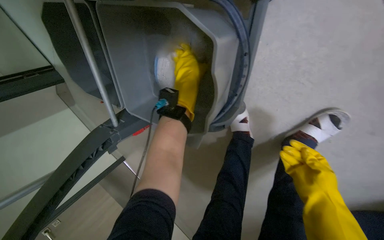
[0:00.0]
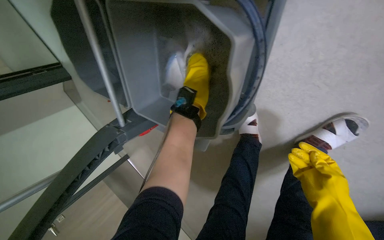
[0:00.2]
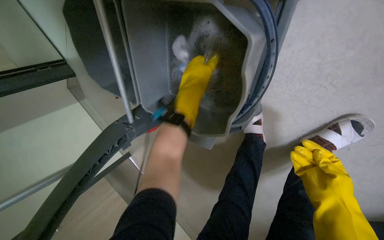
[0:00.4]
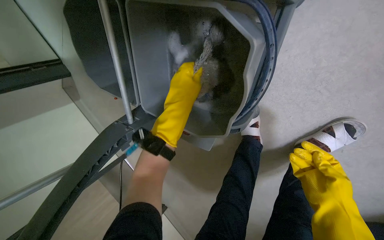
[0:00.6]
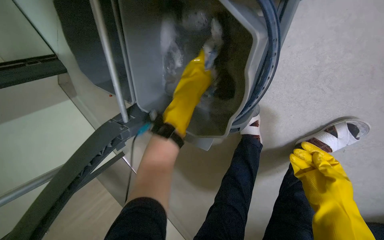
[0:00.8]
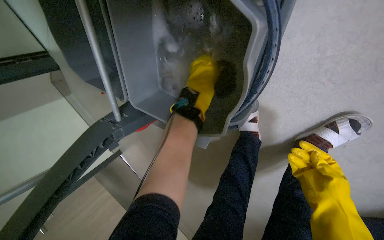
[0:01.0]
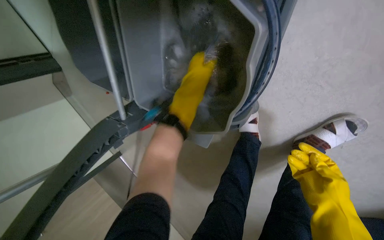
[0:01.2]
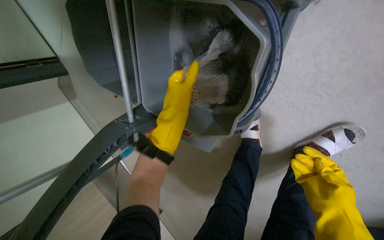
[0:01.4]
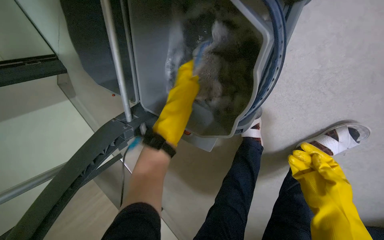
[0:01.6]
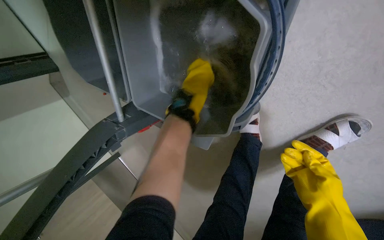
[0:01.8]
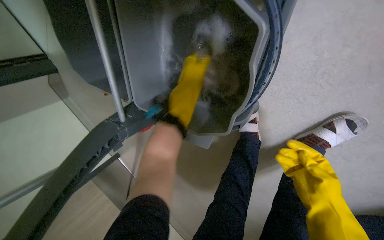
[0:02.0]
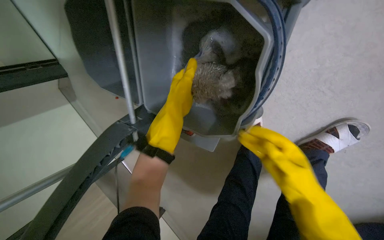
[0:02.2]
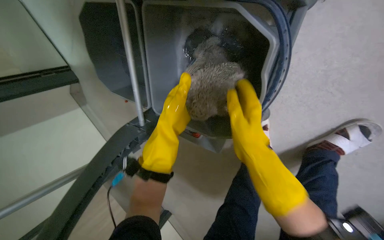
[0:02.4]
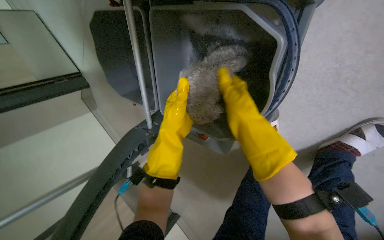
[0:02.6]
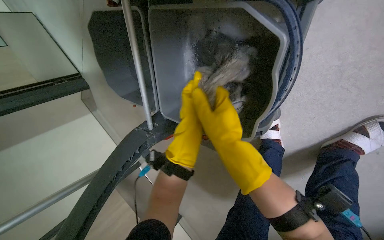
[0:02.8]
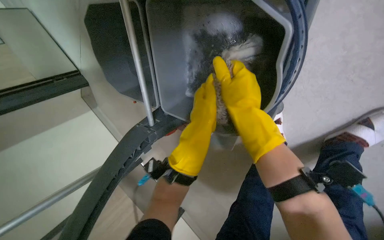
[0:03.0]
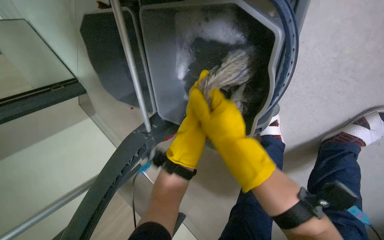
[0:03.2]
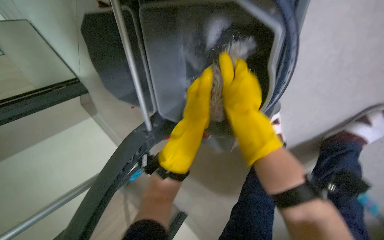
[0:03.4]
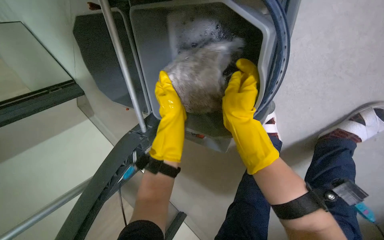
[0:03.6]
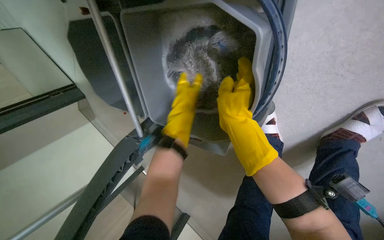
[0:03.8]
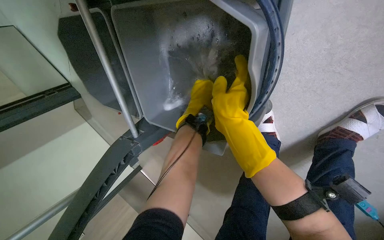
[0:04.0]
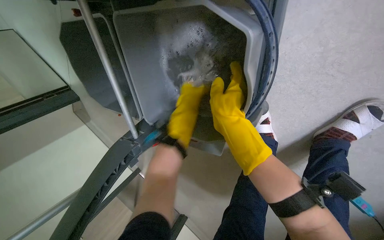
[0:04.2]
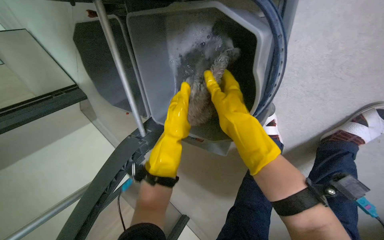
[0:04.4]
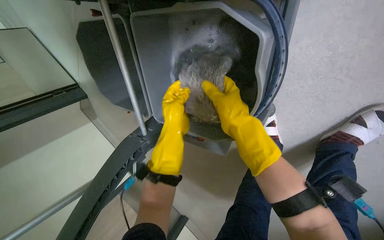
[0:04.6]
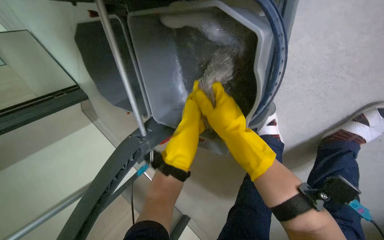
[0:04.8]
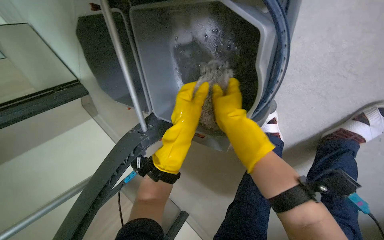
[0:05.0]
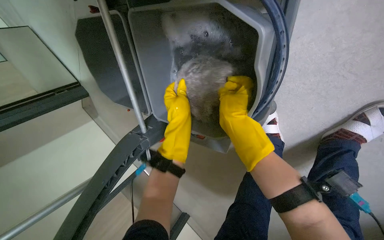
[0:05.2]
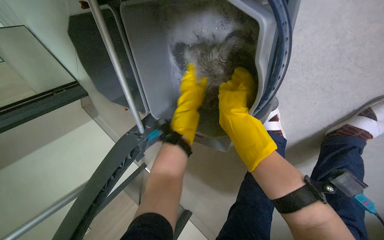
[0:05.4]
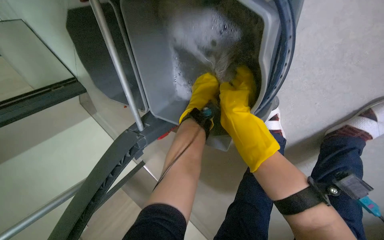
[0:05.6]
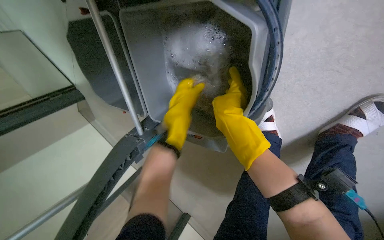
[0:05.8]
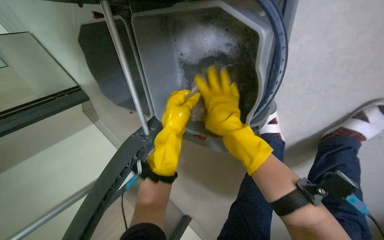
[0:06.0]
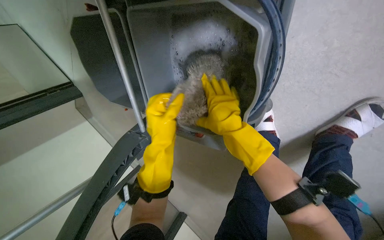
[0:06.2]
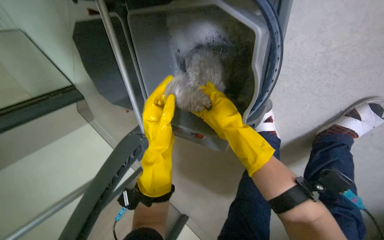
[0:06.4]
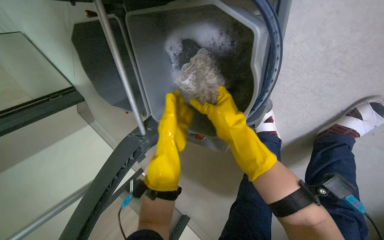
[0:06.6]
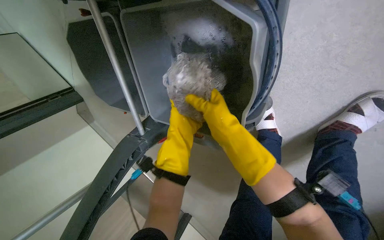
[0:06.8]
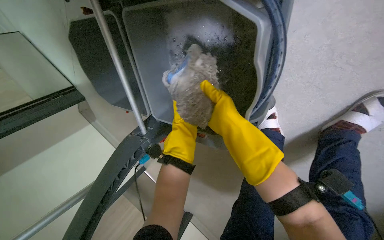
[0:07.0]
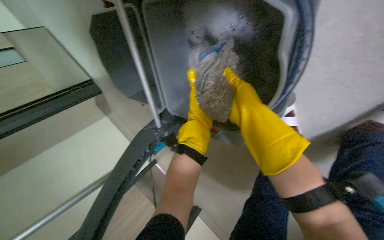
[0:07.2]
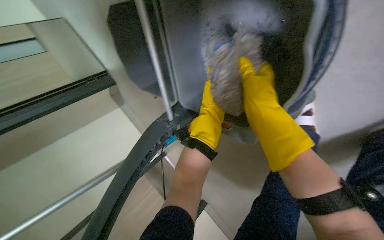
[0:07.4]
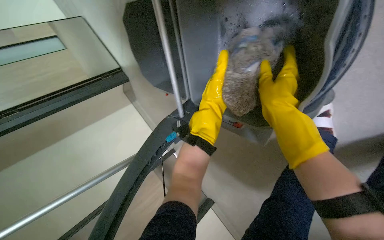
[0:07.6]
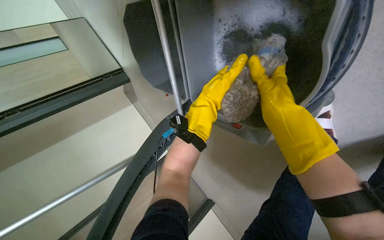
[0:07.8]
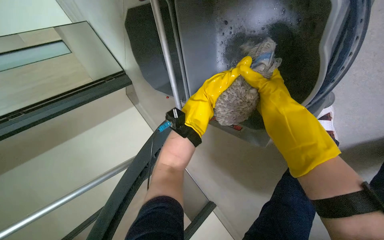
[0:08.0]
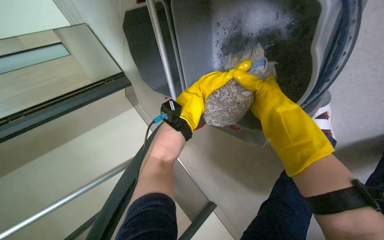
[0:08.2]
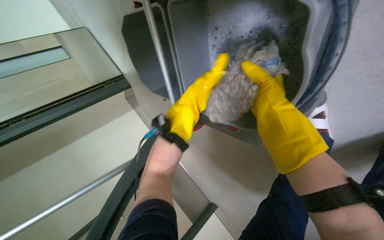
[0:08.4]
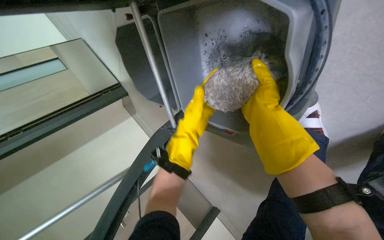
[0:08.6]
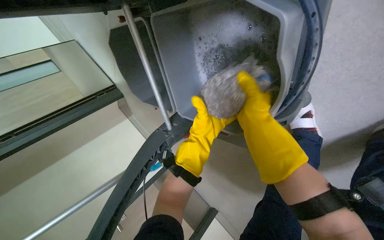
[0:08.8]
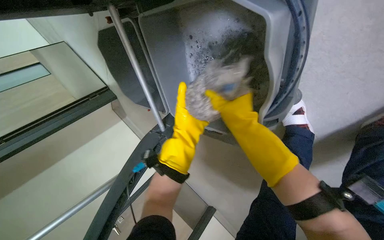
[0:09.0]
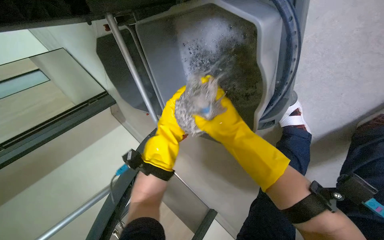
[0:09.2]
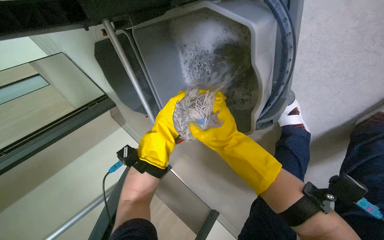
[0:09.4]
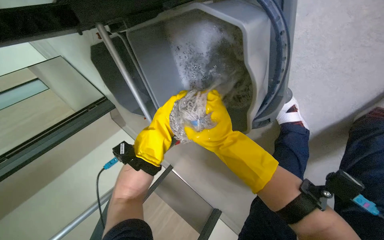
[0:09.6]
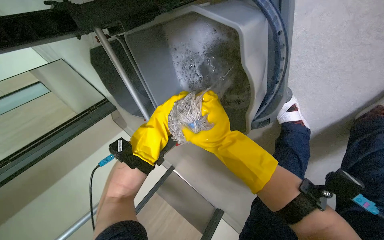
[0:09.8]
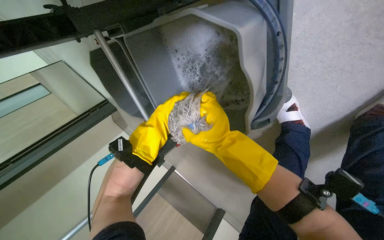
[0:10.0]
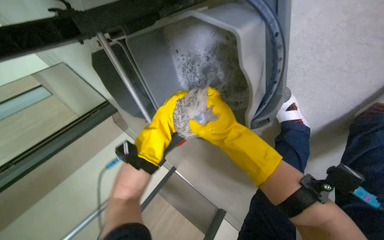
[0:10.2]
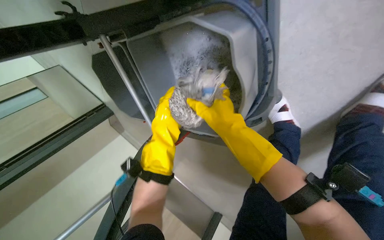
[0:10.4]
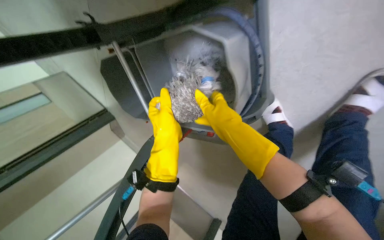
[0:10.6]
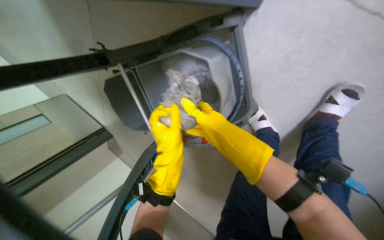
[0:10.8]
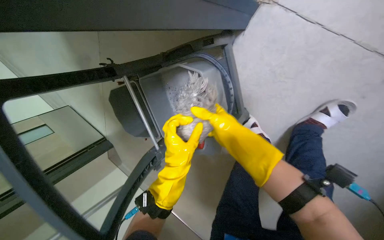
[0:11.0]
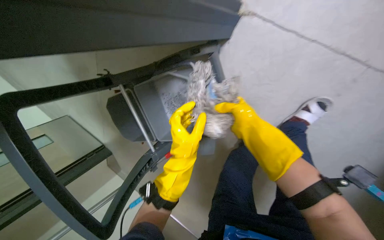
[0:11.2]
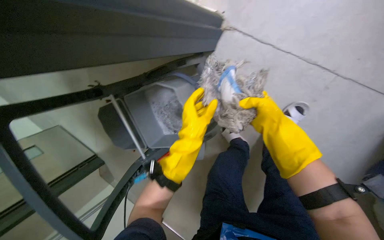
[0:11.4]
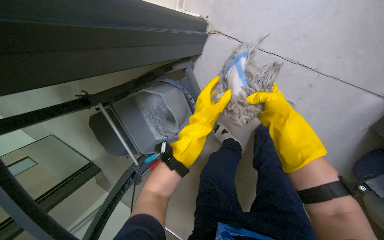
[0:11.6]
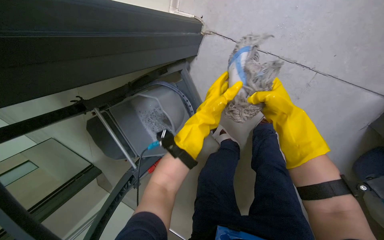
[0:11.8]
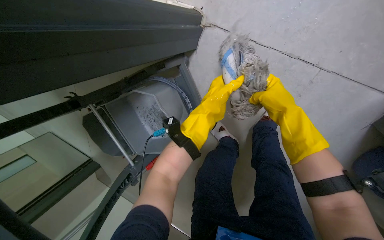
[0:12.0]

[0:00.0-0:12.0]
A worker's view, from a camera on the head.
Job: preparing cleaning supplies.
The whole recording: Preparing mop for floor cleaning. The worker dips and wrings the mop in the bucket, then attaches it to the handle.
0:00.0 to 0:01.6: The left hand goes up and down the picture, some 10 cm each way, reversing 2 times.
0:01.6 to 0:03.0: The right hand shifts approximately 35 cm to the left and up the picture.
0:06.0 to 0:07.6: The left hand swings nearer and farther, about 20 cm each way, with 3 reversals.
0:07.6 to 0:10.4: The hands stay close to where they were, moving slightly.
0:10.4 to 0:12.0: The view tilts approximately 15 degrees upward. The right hand goes roughly 30 cm to the right, while the left hand moves to the right and up the picture, about 35 cm.

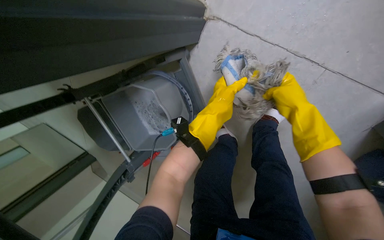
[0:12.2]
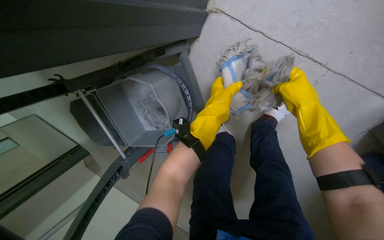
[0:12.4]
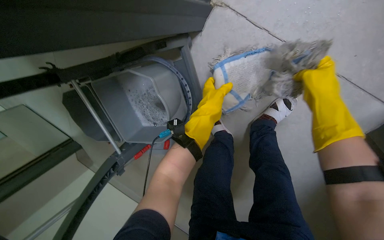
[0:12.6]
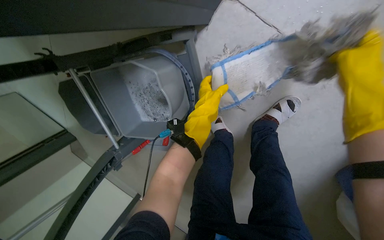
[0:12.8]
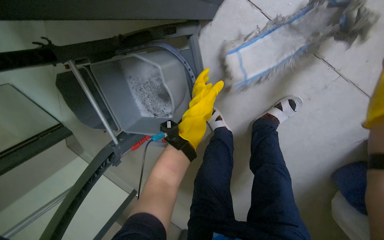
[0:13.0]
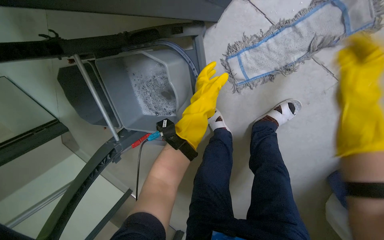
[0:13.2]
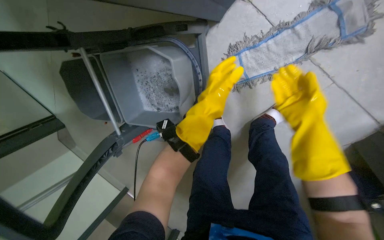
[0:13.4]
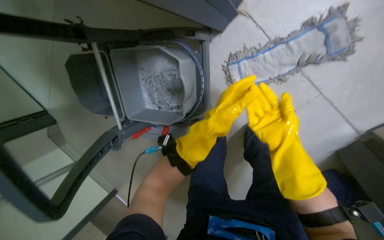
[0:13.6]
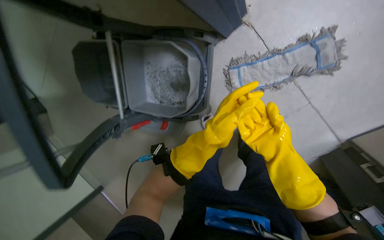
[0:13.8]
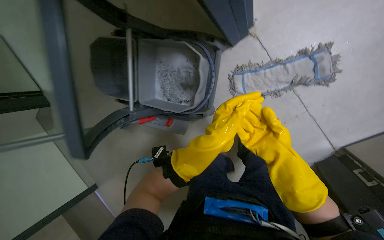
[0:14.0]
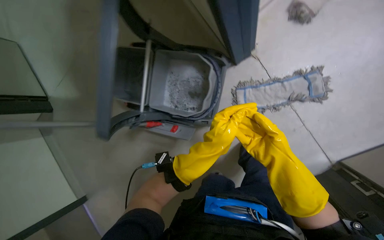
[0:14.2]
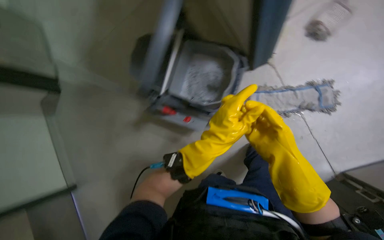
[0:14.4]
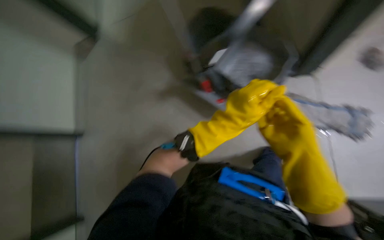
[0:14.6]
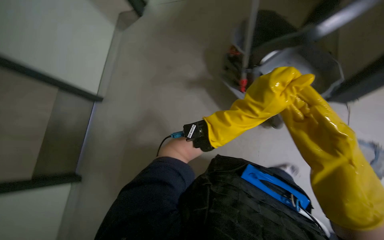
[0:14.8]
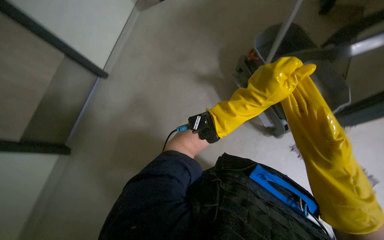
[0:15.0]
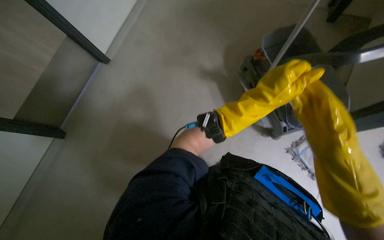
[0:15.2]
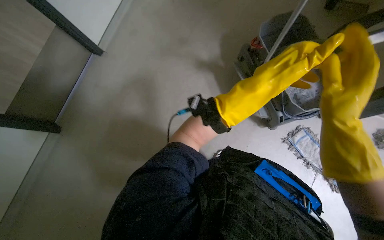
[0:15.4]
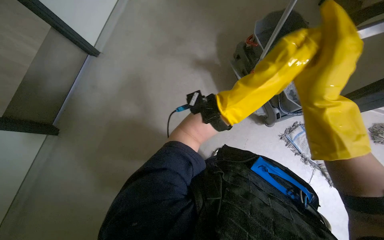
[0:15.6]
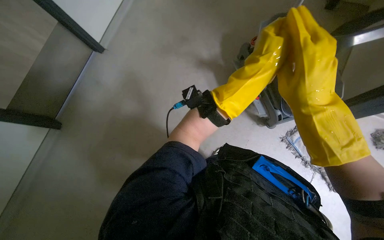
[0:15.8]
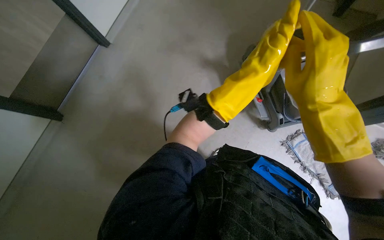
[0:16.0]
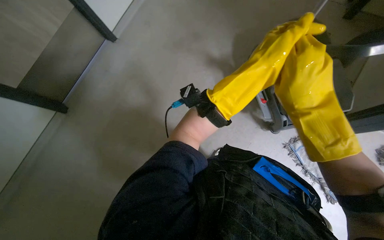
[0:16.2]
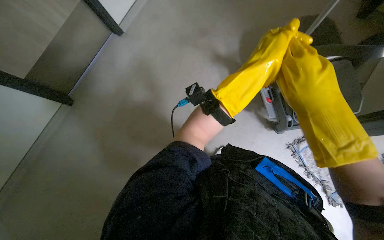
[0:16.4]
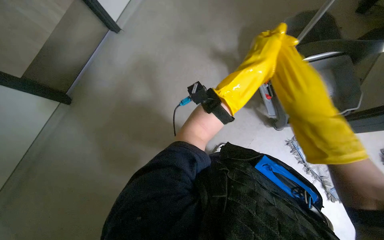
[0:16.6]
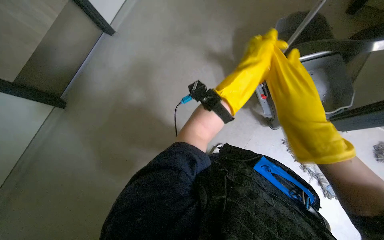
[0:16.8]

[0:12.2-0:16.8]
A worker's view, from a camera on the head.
Job: preparing cleaning supplies.
The whole recording: Preparing mop for floor cleaning. The worker dips and wrings the mop in the bucket, then attaches it to the handle.
0:12.2 to 0:13.8: The view pans to the right by about 15 degrees. The left hand moves down the picture, roughly 15 cm.
0:13.8 to 0:15.2: The camera travels approximately 60 cm. The scene rotates clockwise by some 50 degrees.

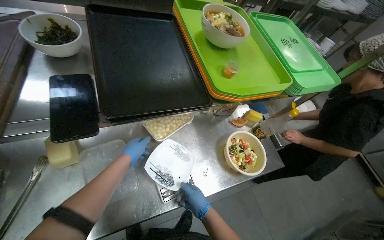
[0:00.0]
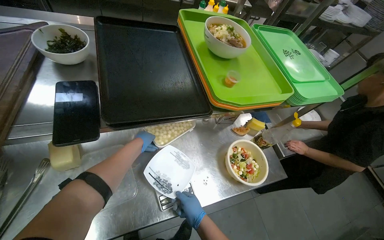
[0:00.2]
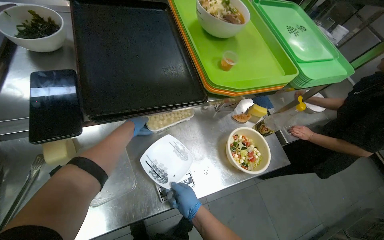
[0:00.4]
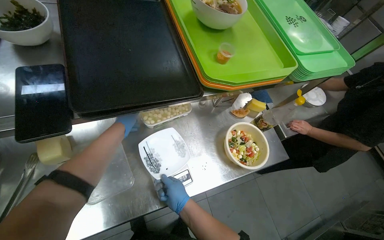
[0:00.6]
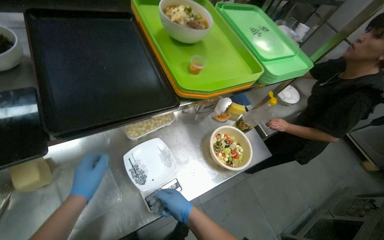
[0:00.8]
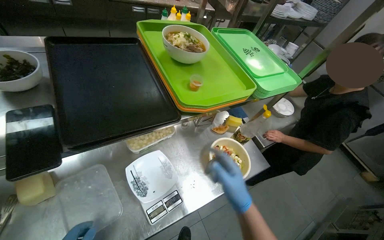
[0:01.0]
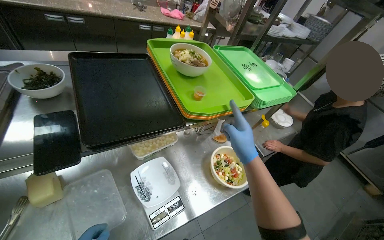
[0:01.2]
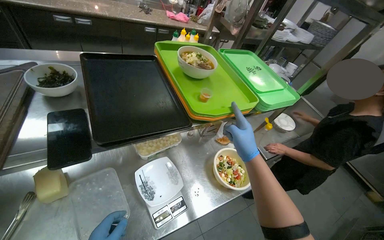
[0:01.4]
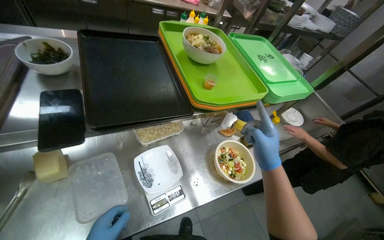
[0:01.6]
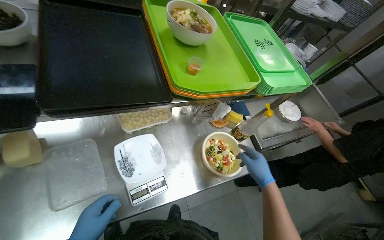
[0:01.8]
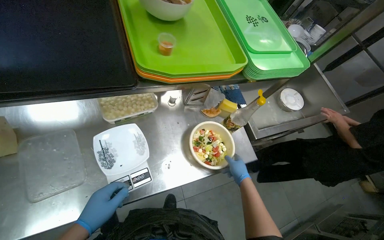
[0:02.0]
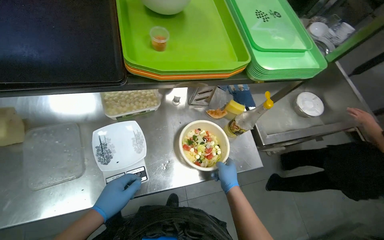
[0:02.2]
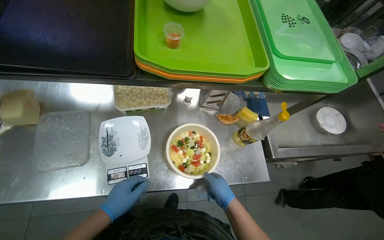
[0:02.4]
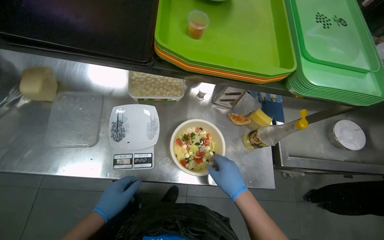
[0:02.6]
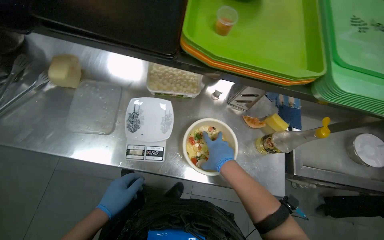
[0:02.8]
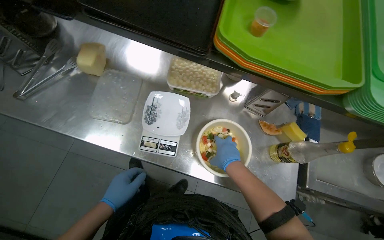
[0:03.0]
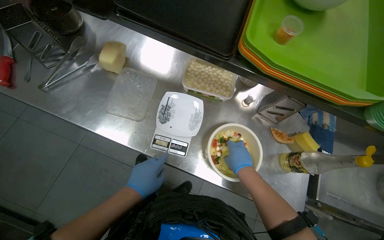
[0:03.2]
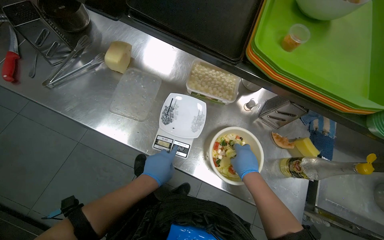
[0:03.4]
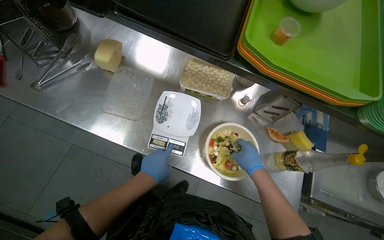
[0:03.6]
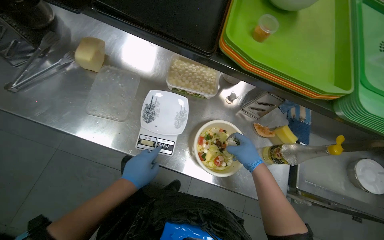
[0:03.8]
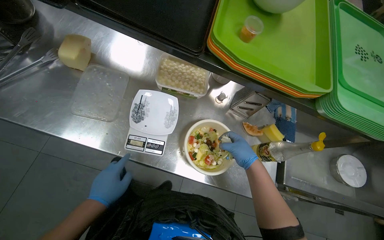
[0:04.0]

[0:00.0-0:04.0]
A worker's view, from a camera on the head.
Job: preparing food.
The whole recording: Weighing salad and preparing meal on stove. The worker weighs the salad on the scale, places the meal on the gas stove, and pours oil into the m.
0:00.0 to 0:01.4: The right hand moves up the picture, nearer to the camera and to the right, some 30 cm.
0:01.4 to 0:02.6: The wearer looks approximately 30 degrees further to the left. The view tips downward by some 15 degrees. The right hand shifts some 15 cm down the picture.
0:02.6 to 0:04.0: The right hand goes about 10 cm farther from the camera.
